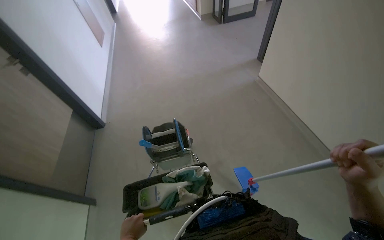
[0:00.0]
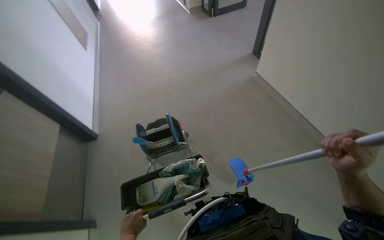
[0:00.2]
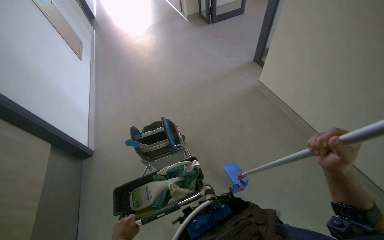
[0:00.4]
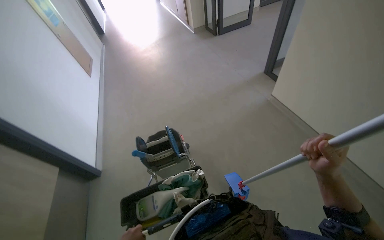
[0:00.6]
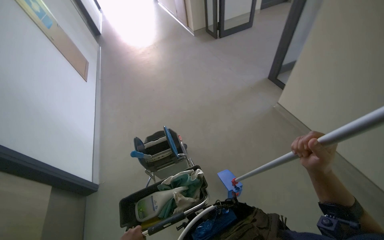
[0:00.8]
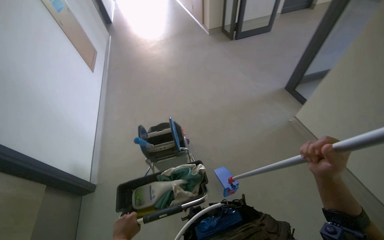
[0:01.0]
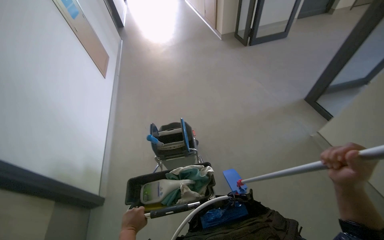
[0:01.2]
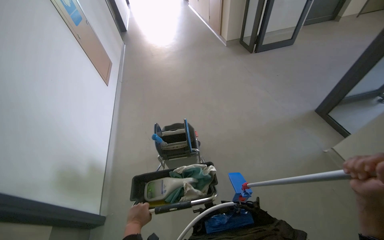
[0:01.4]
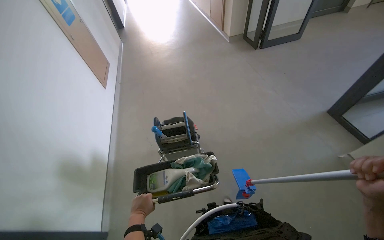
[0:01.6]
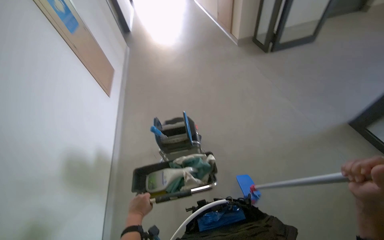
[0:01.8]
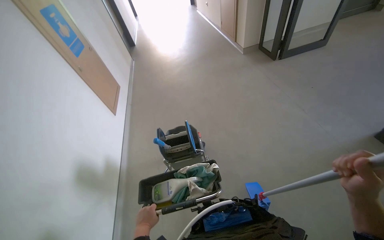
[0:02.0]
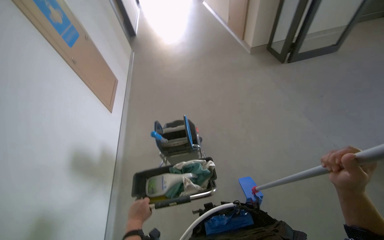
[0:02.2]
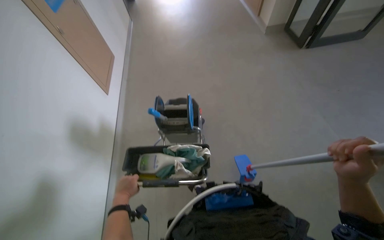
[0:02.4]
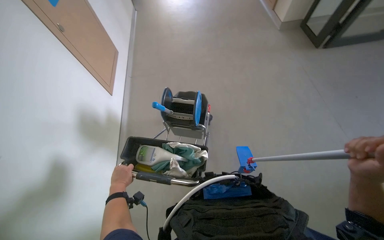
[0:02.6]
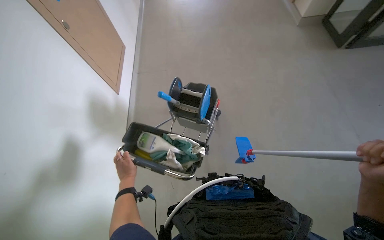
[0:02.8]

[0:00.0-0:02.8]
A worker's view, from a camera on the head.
Job: organizing items.
The whole recording: Pushing cleaning cart down hallway. The worker pushes the cleaning cart down the hallway.
0:01.4 to 0:02.8: The head turns to the left by approximately 20 degrees.
